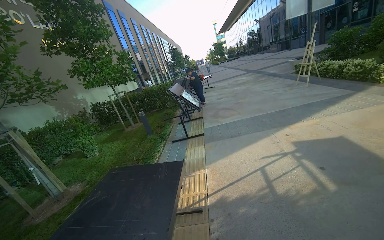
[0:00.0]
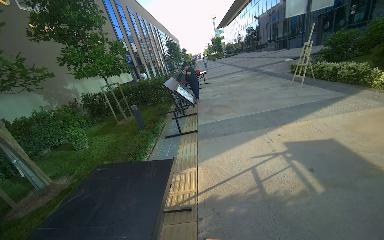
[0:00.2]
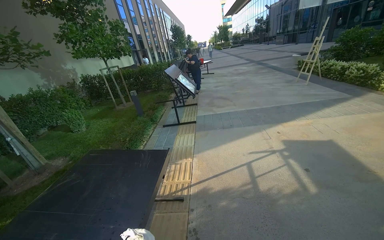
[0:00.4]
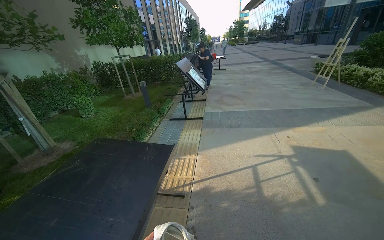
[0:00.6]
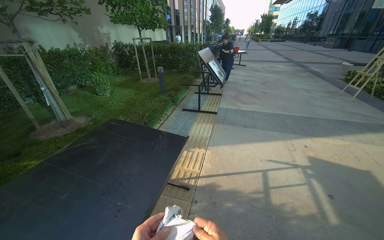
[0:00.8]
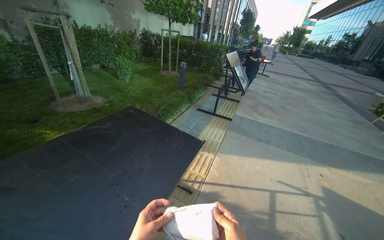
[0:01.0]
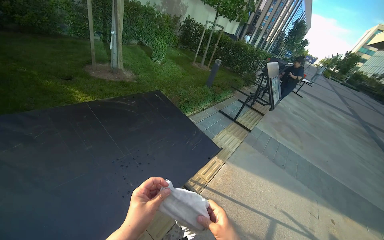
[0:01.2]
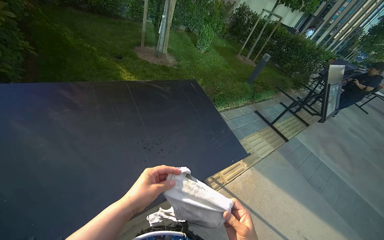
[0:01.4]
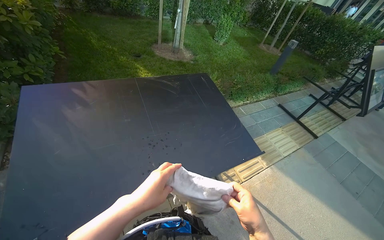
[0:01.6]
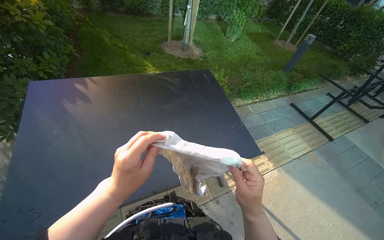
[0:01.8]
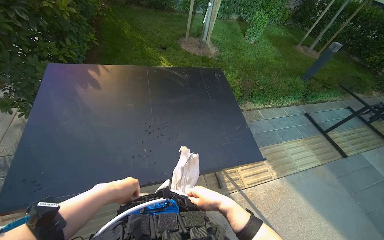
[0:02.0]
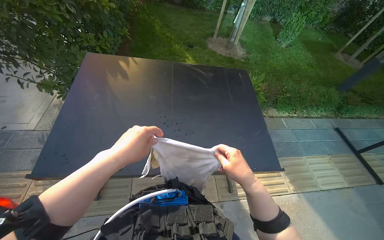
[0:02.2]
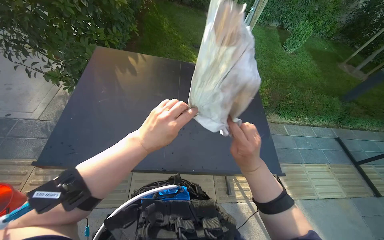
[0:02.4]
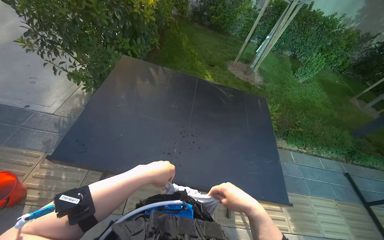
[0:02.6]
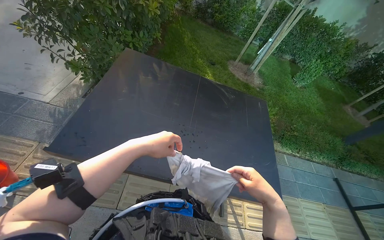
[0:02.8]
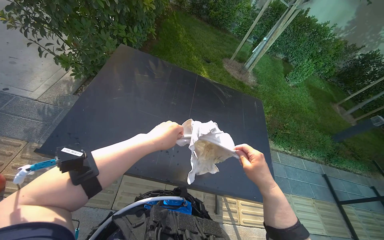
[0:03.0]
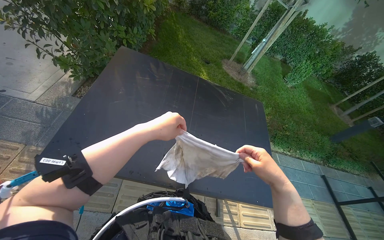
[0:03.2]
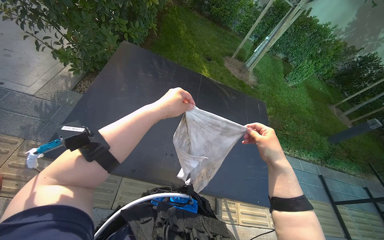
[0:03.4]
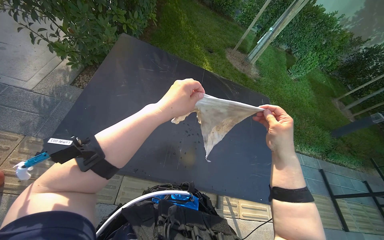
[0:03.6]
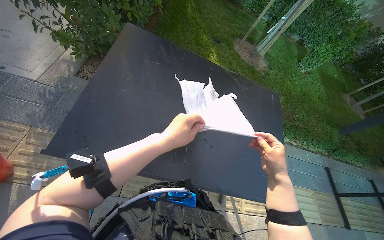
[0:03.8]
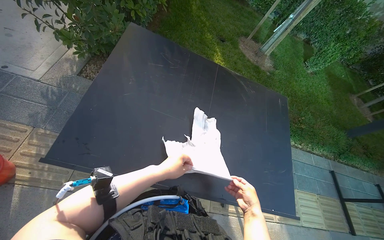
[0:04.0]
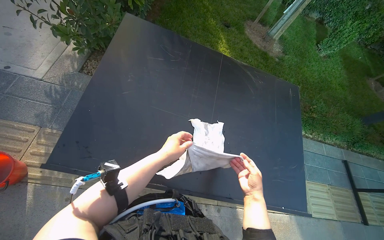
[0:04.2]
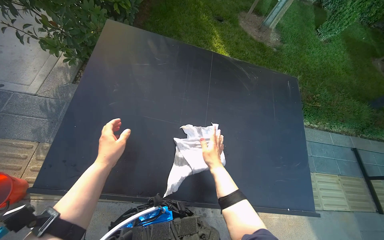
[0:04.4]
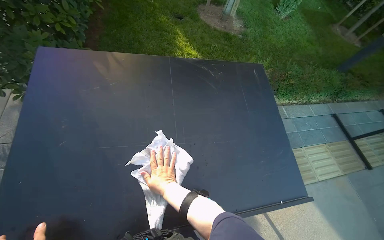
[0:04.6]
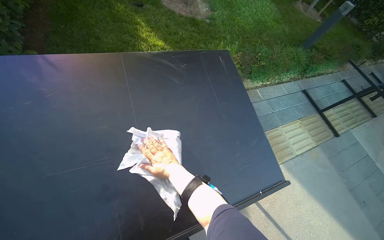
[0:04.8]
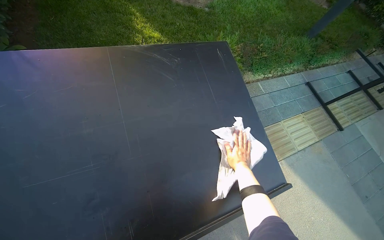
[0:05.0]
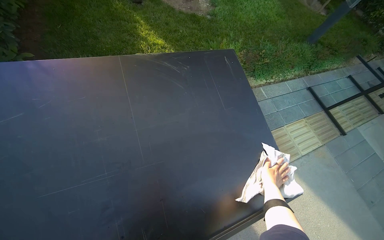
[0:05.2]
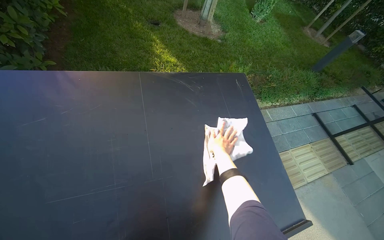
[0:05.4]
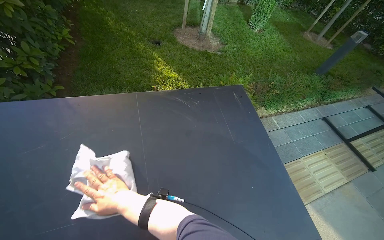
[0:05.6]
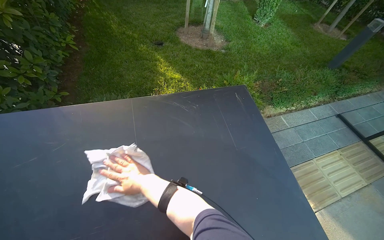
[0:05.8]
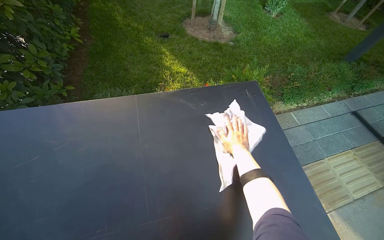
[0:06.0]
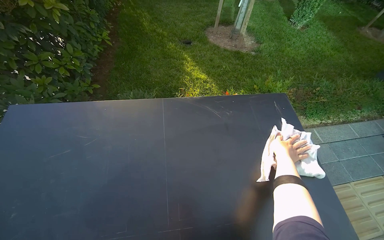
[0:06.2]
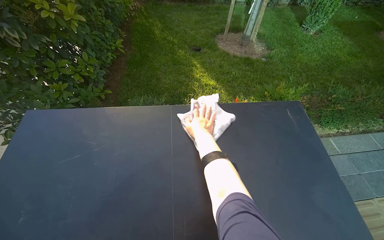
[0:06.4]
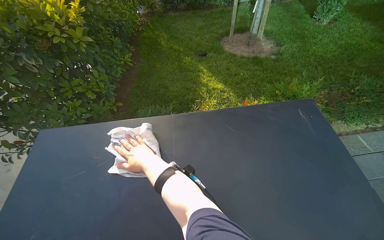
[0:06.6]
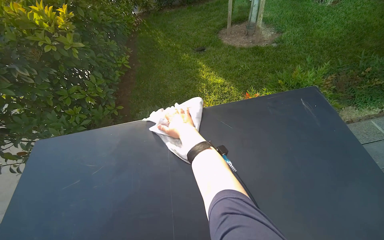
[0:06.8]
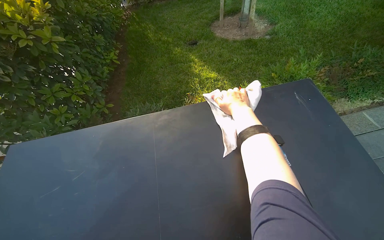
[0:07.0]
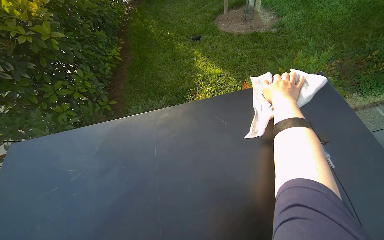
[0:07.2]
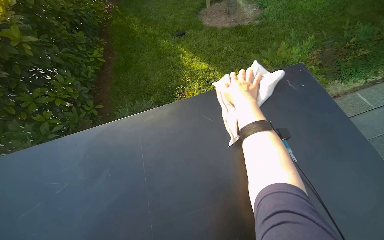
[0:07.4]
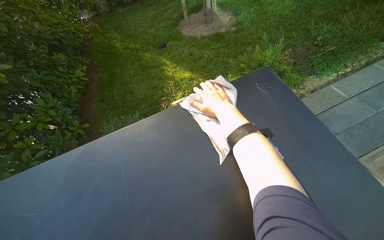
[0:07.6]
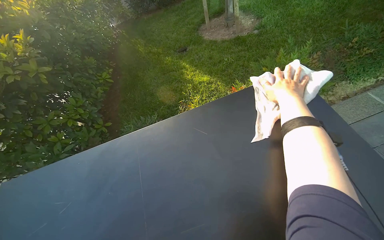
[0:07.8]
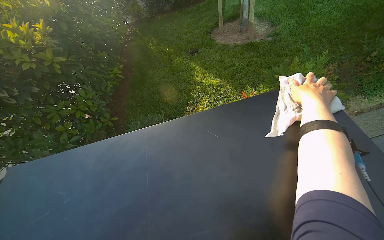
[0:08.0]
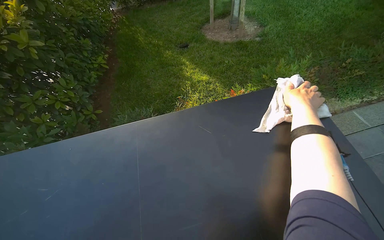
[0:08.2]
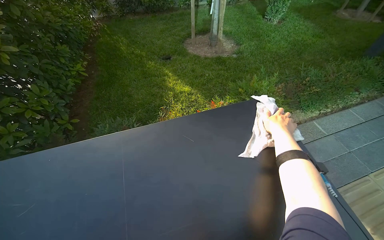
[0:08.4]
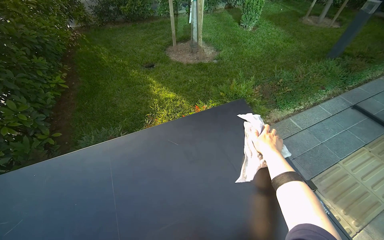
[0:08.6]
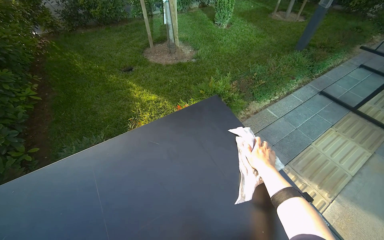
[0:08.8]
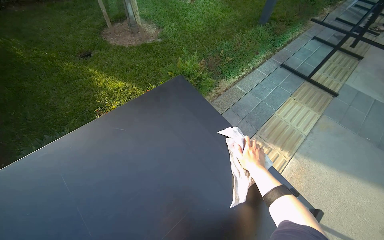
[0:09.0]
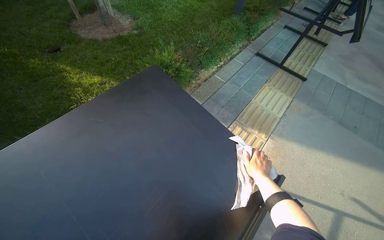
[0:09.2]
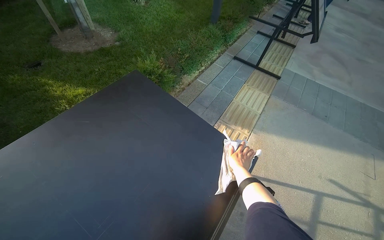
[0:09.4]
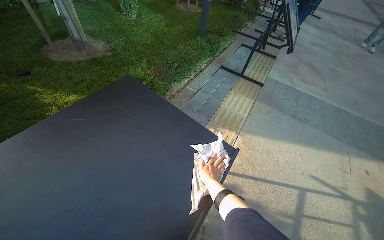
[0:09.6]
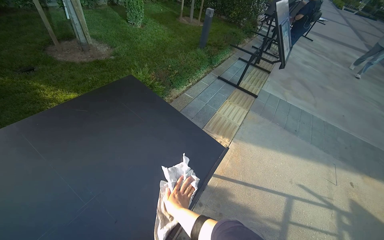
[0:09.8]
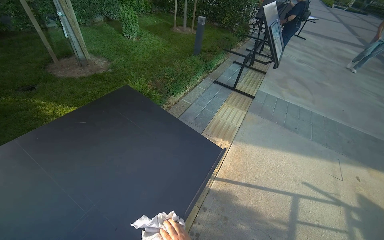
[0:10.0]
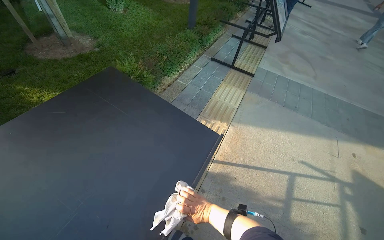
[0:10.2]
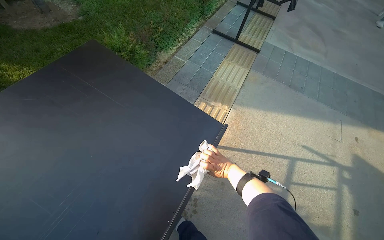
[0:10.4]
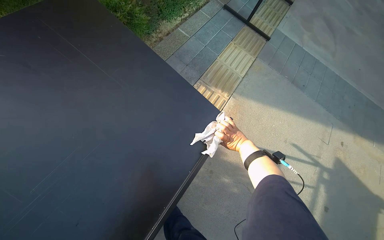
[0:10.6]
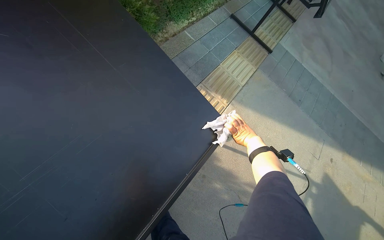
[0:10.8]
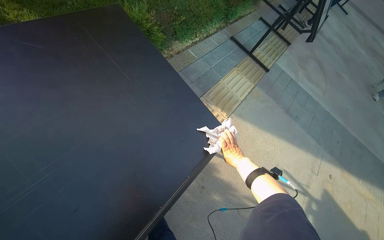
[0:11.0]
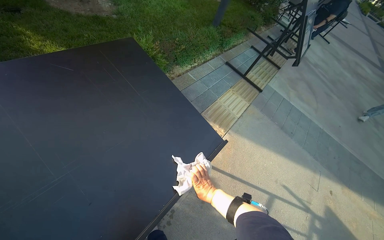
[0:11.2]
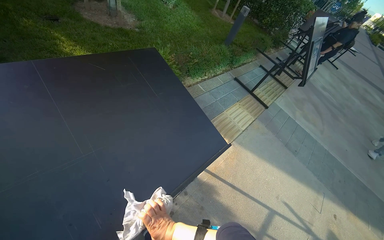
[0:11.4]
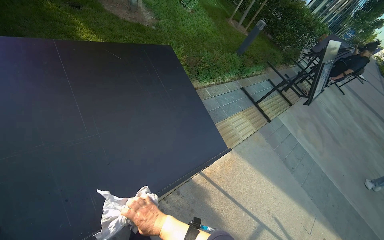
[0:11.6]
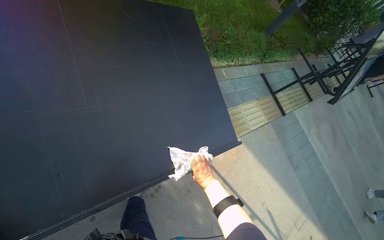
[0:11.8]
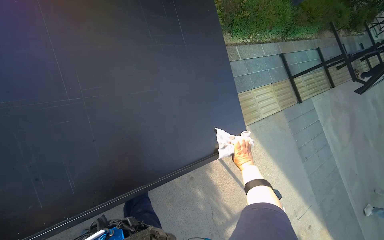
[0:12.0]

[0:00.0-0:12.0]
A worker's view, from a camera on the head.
Job: wiping surfaces.
The whole recording: Cleaning table surface. The worker pours water and uses a cloth and squeegee to clean the table surface.
0:00.0 to 0:01.6: The wearer moves roughly 50 cm. The wearer looks about 70 degrees further to the left. The wearer looks some 20 degrees further downward.
0:01.6 to 0:03.0: The head turns to the left by some 35 degrees. The right hand heads up the picture, covering some 20 cm.
0:03.0 to 0:04.4: The camera pitches downward, by about 15 degrees. The left hand travels to the left by roughly 20 cm. Meanwhile the right hand moves up and down the picture over roughly 20 cm, changing direction 2 times.
0:07.6 to 0:09.0: The view pans to the right by approximately 25 degrees.
0:09.0 to 0:10.4: The head rotates approximately 20 degrees to the right. The right hand goes down the picture and returns, some 50 cm each way.
0:10.4 to 0:12.0: The scene turns about 40 degrees clockwise in the picture.

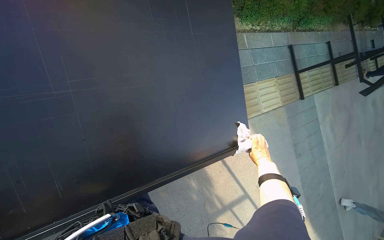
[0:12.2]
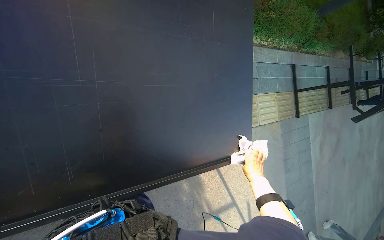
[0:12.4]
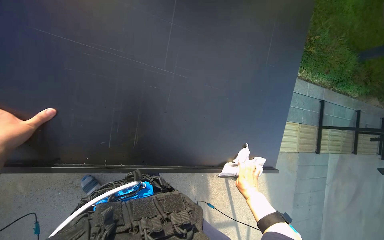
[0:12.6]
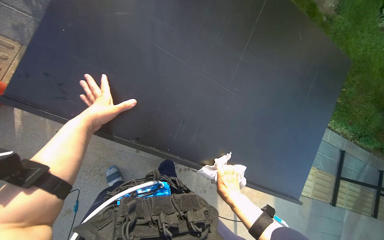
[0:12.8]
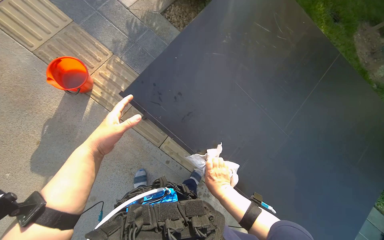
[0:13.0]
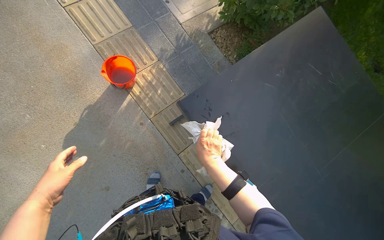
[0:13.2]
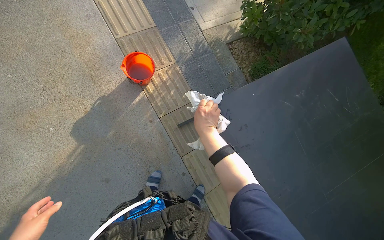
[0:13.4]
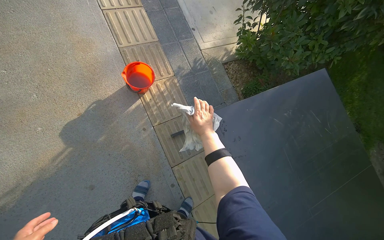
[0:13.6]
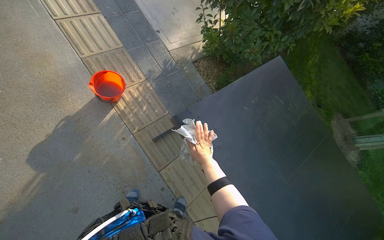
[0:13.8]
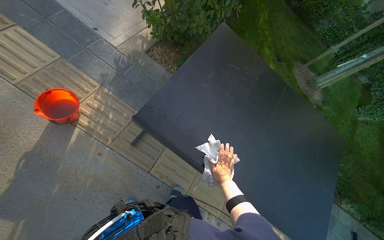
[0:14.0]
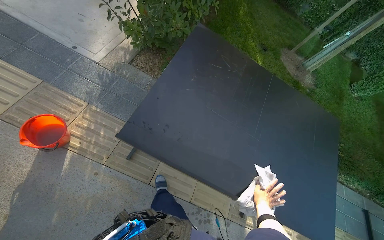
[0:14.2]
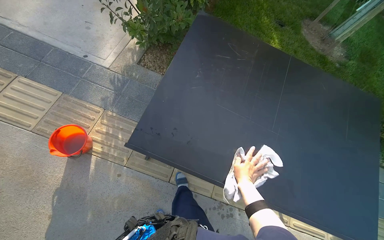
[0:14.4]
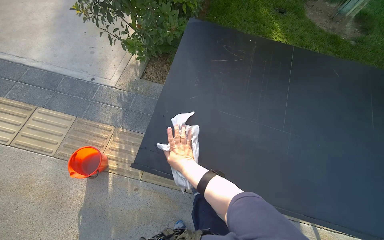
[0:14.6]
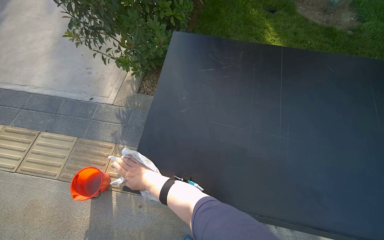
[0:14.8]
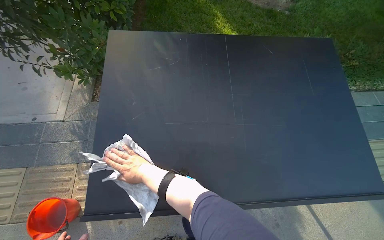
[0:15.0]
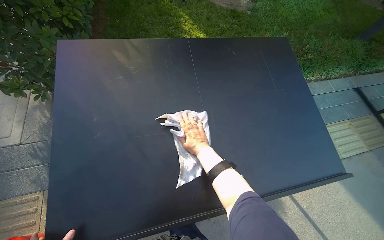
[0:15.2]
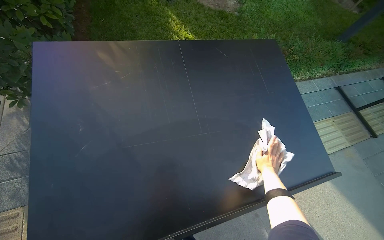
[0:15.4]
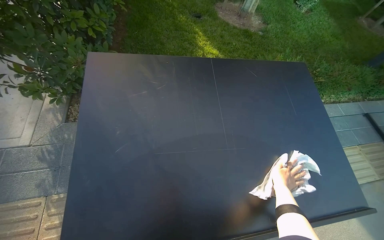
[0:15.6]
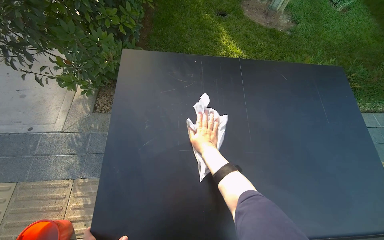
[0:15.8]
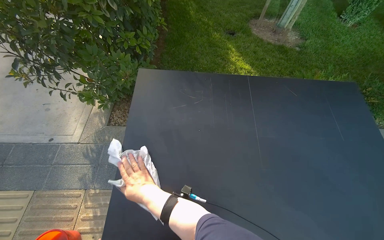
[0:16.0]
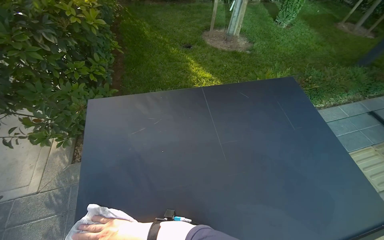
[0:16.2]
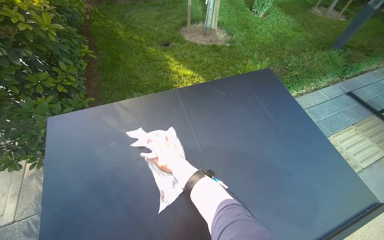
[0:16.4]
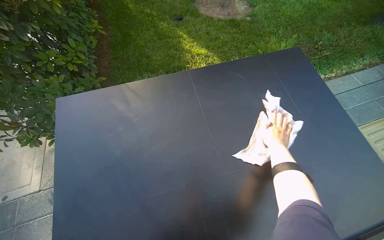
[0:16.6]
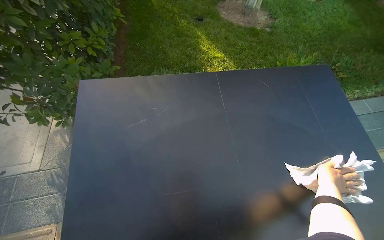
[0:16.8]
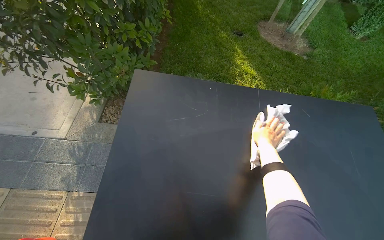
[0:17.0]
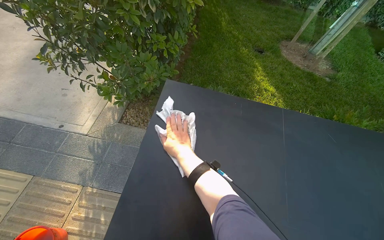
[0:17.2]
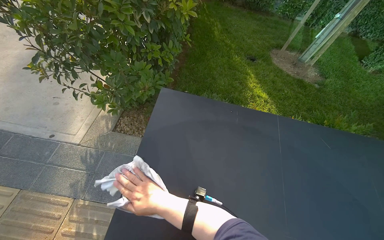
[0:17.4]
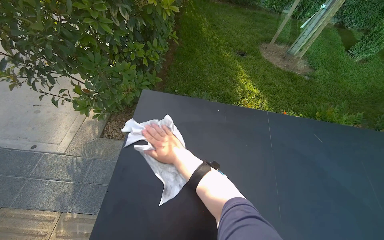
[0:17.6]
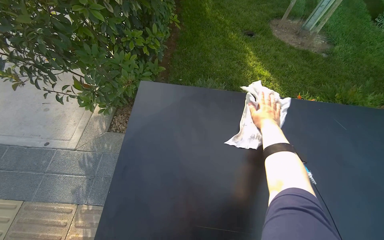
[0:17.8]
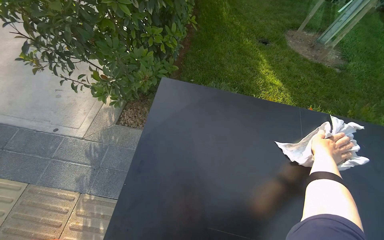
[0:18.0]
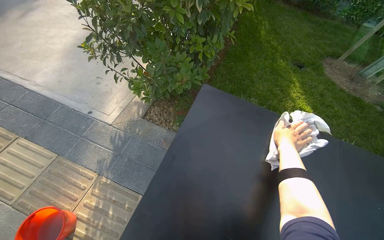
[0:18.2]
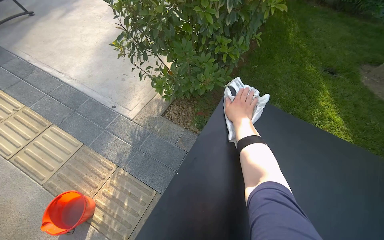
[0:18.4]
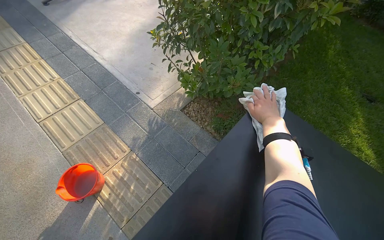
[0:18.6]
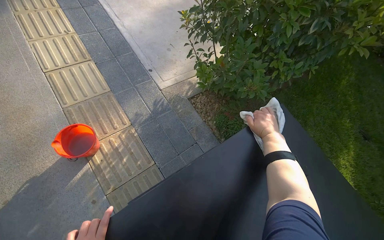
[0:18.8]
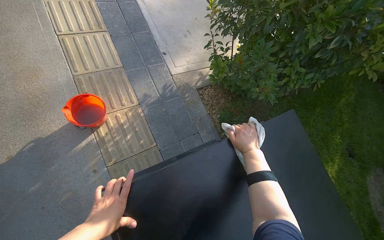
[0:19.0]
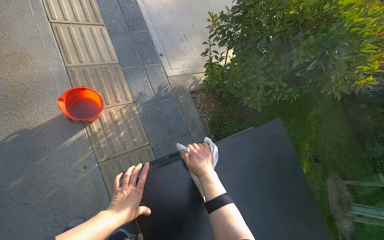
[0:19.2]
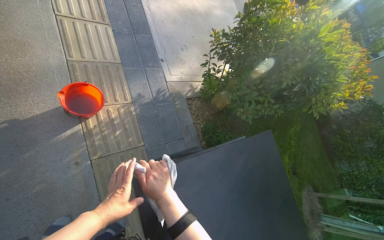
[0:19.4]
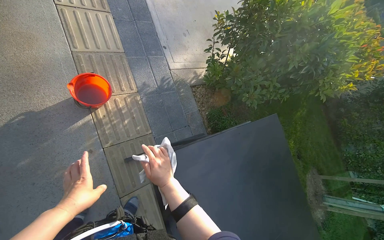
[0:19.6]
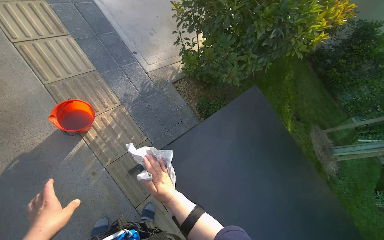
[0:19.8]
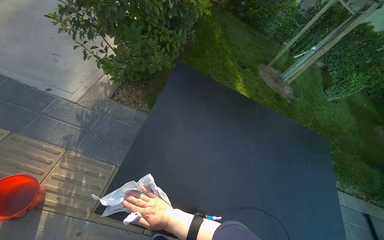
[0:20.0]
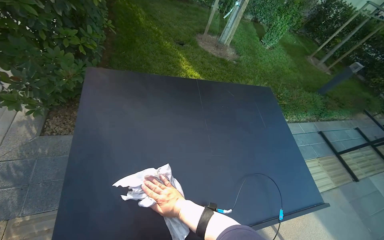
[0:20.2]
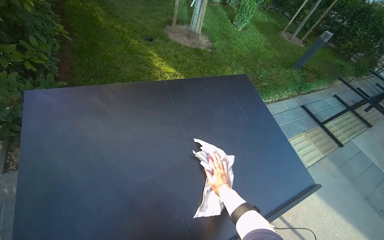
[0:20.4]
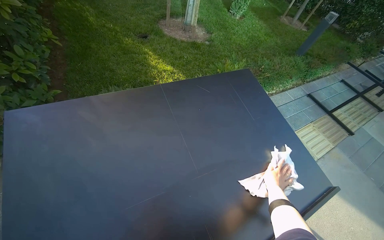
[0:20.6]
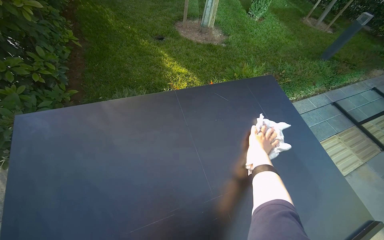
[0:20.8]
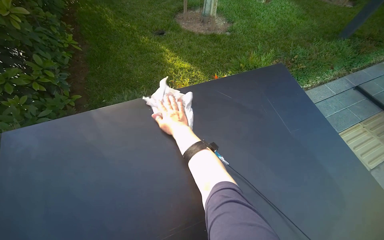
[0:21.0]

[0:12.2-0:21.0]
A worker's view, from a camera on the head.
Job: wiping surfaces.
The whole recording: Cleaning table surface. The worker pours water and uses a cloth and squeegee to clean the table surface.
0:12.2 to 0:13.6: The camera is carried approximately 70 cm. The wearer looks about 80 degrees further to the left. The camera pitches upward, by roughly 35 degrees.
0:13.6 to 0:15.2: The camera is carried some 50 cm. The head rotates about 75 degrees to the right.
0:16.6 to 0:18.0: Everything in view rotates roughly 25 degrees clockwise.
0:18.0 to 0:19.6: The camera travels approximately 60 cm. Everything in view rotates about 60 degrees clockwise.
0:19.6 to 0:21.0: The head travels about 80 cm. The wearer's head swings roughly 90 degrees to the right. The camera pitches downward, by approximately 20 degrees.
